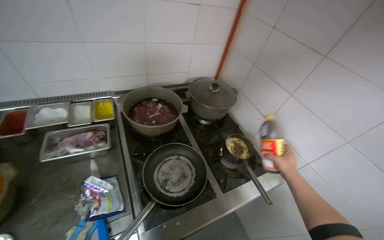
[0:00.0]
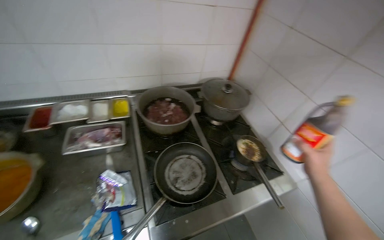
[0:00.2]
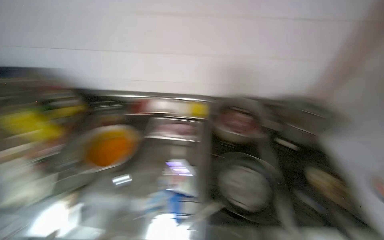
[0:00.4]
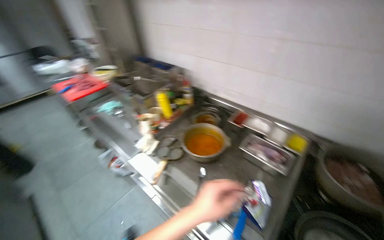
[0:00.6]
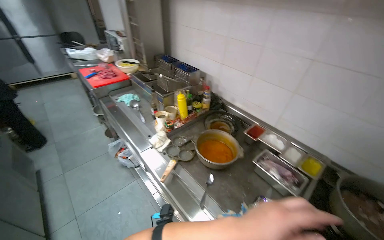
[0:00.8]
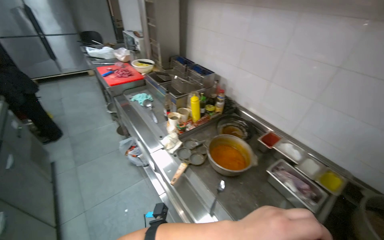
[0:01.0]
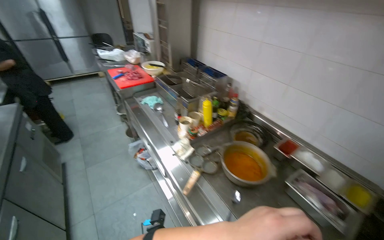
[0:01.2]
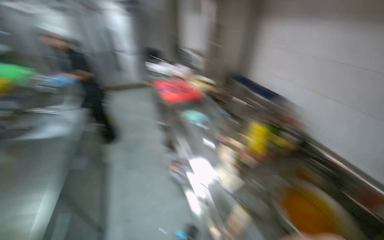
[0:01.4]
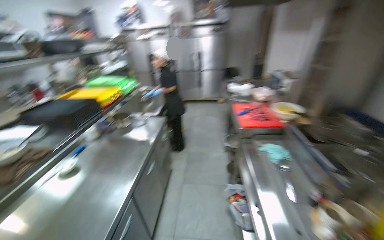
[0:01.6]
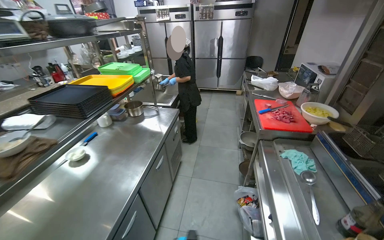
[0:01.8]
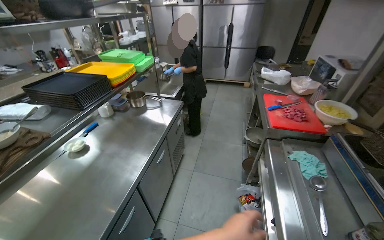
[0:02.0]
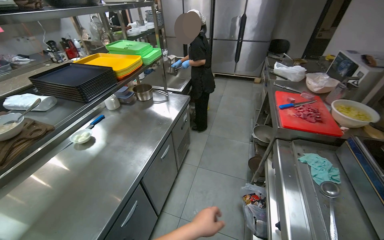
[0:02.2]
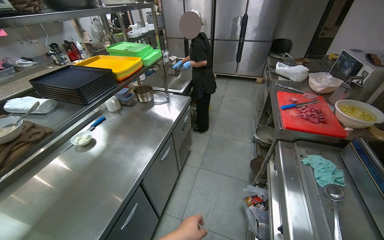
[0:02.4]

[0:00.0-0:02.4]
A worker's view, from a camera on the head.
Job: cooking food.
The whole recording: Adding ingredients to pot. The worker adds various ingredients and liquid from bottles into a small pot on the stove.
0:00.0 to 0:01.2: The wearer looks roughly 80 degrees further to the left.
0:01.2 to 0:02.4: The wearer moves some 60 cm. The head rotates approximately 50 degrees to the left.

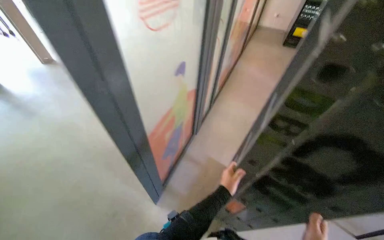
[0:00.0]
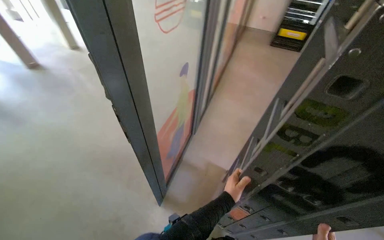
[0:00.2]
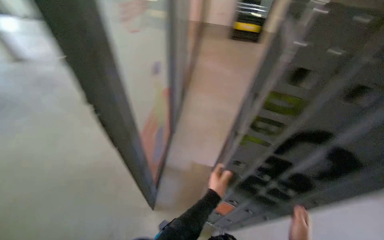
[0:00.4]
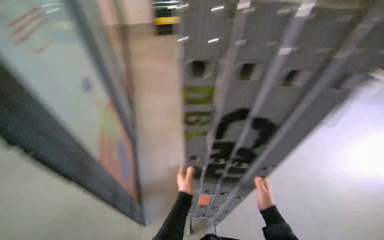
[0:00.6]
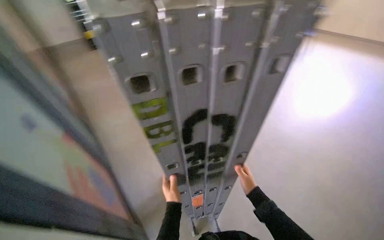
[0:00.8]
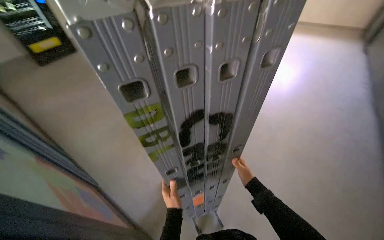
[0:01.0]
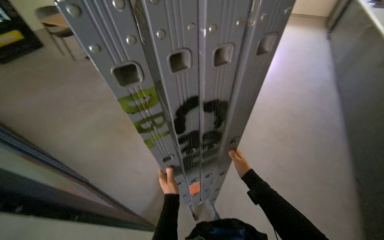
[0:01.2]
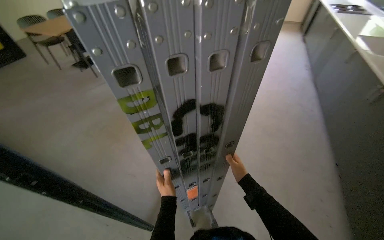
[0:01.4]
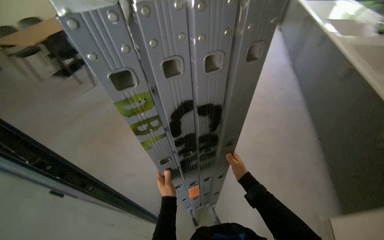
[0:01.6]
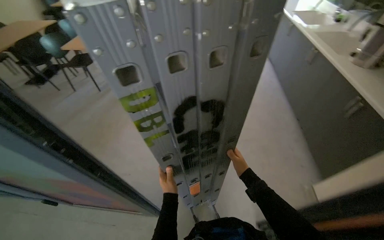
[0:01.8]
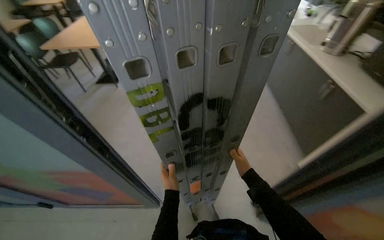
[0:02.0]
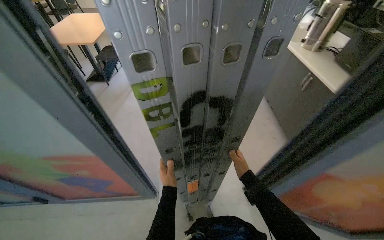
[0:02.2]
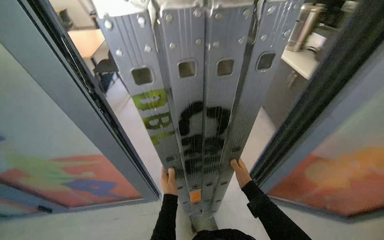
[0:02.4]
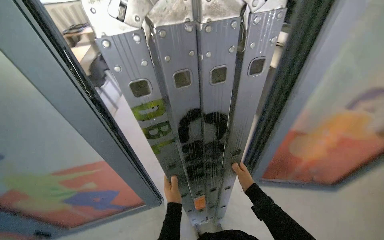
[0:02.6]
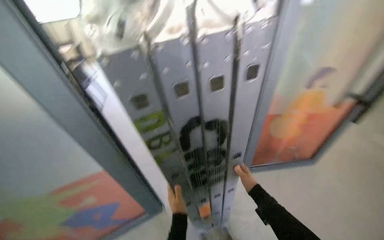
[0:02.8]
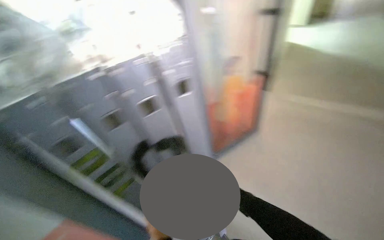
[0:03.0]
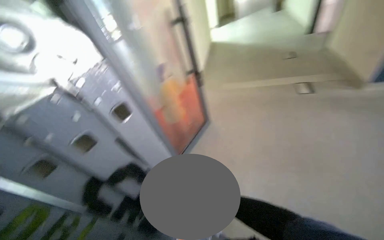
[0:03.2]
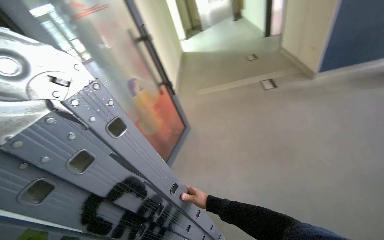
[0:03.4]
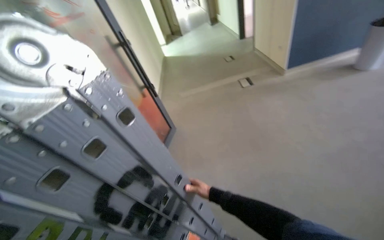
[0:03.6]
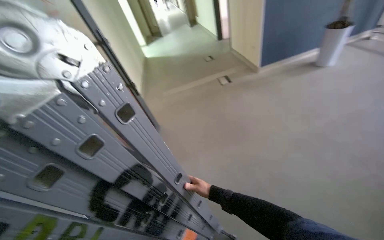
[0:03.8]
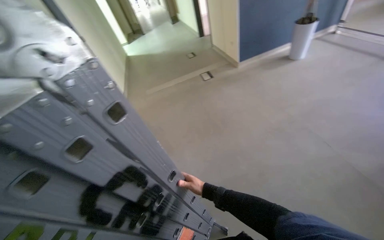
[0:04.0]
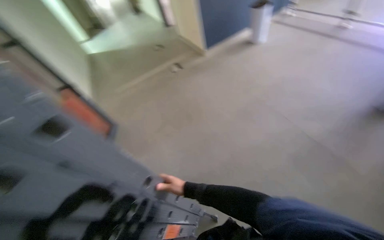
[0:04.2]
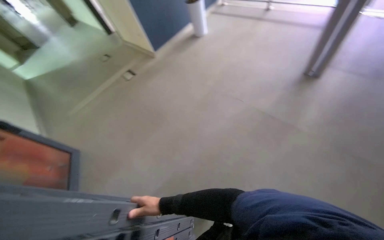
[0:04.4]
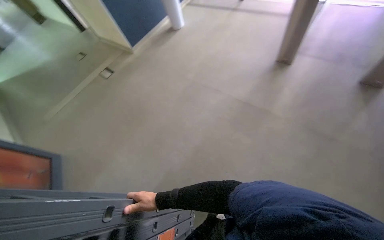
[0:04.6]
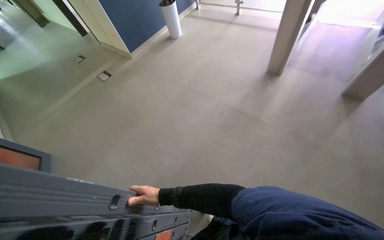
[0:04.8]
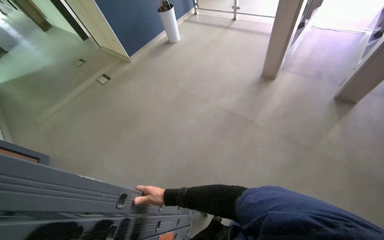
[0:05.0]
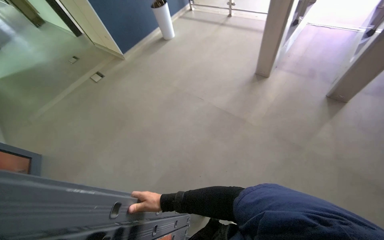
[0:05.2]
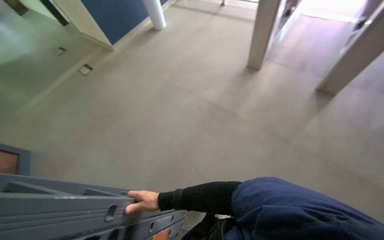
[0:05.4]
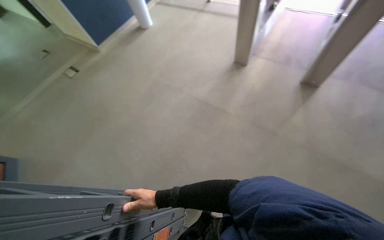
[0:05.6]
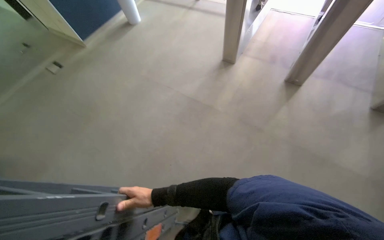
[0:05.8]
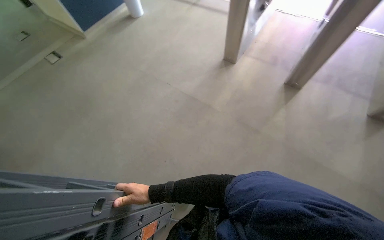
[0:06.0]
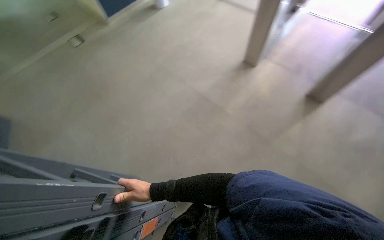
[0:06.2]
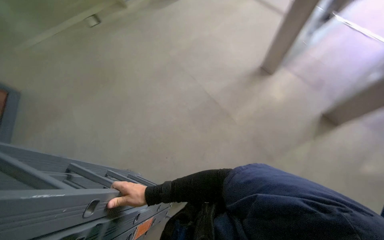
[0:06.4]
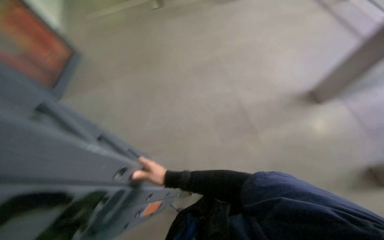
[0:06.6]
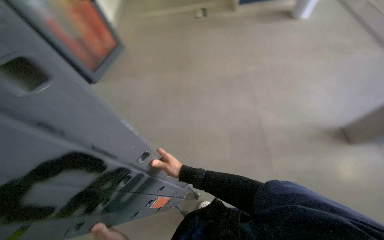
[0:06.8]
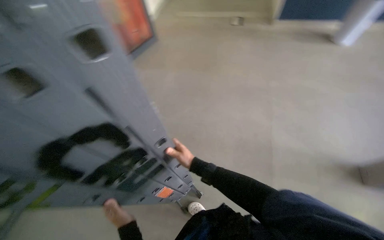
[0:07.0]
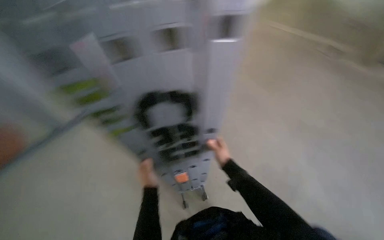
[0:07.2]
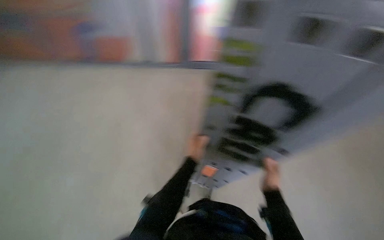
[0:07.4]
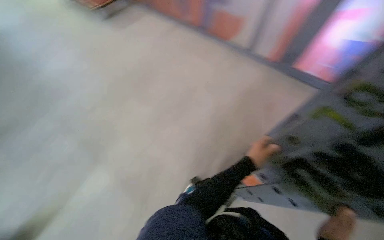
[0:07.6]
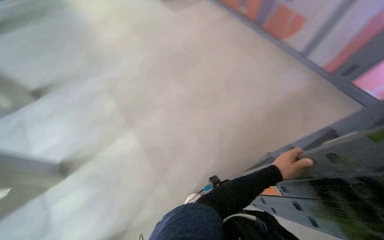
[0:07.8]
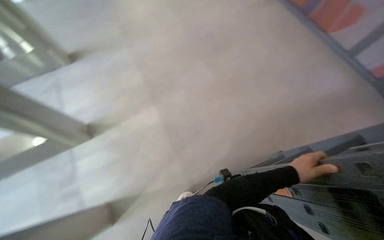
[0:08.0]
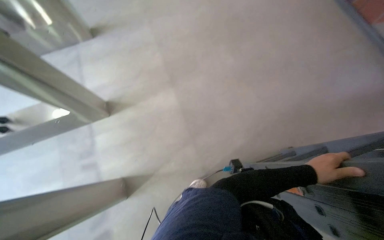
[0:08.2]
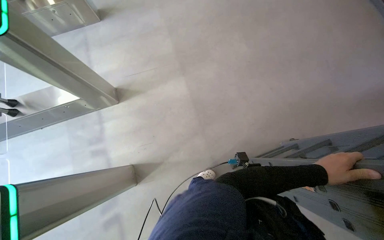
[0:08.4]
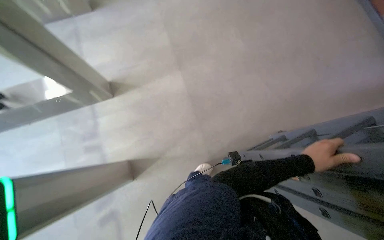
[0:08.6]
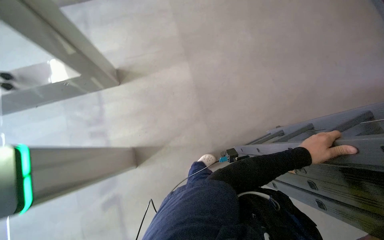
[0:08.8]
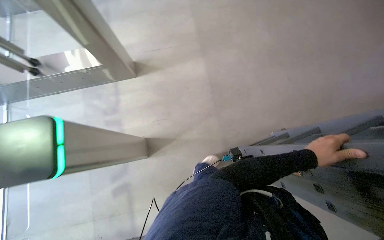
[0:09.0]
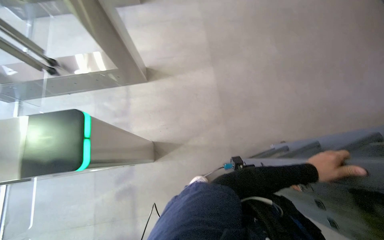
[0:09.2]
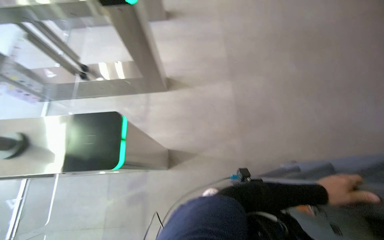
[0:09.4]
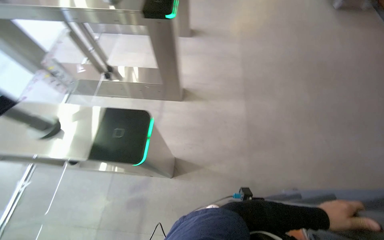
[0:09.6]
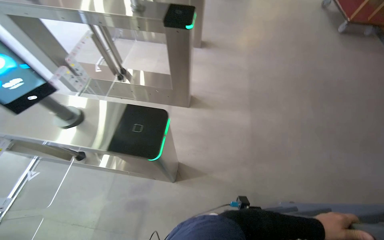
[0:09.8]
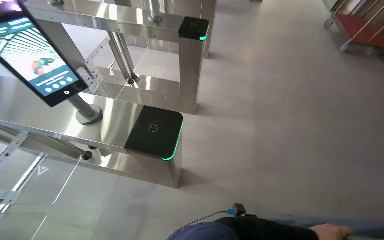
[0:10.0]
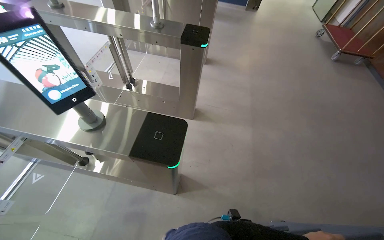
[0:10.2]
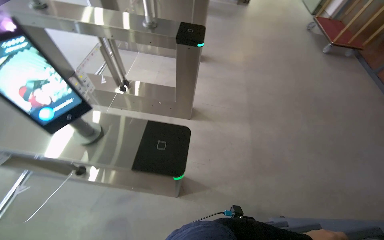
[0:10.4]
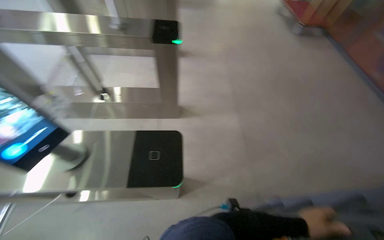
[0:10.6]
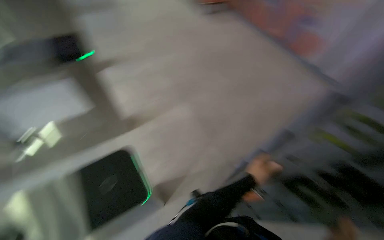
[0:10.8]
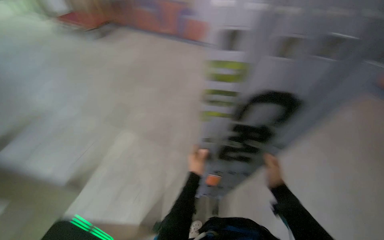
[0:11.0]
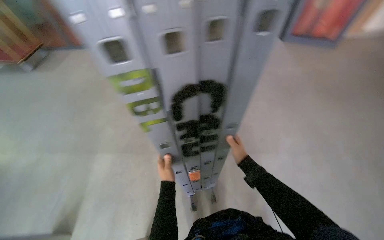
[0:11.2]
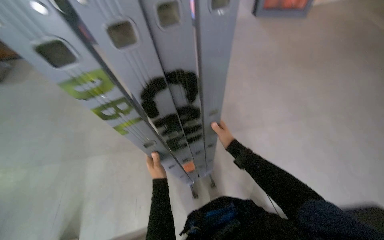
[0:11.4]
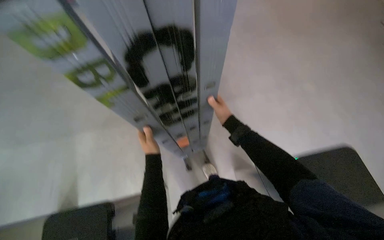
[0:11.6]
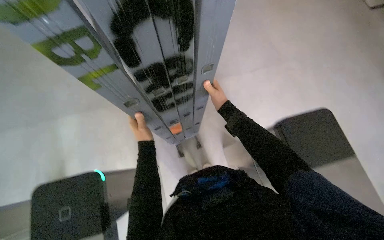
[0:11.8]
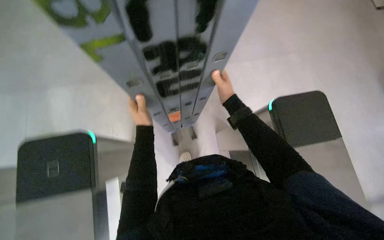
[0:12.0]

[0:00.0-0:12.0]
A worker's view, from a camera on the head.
Job: organizing items.
The whole recording: Carrying a folded ladder. The worker carries a folded ladder through the building.
0:00.0 to 0:01.6: The wearer looks about 50 degrees further to the right.
0:01.6 to 0:03.0: The left hand goes roughly 10 cm nearer to the camera.
0:03.0 to 0:04.4: The head turns to the right by some 85 degrees.
0:04.4 to 0:06.0: The view pans to the right by roughly 20 degrees.
0:06.0 to 0:07.6: The head rotates approximately 145 degrees to the left.
0:07.6 to 0:09.0: The head turns to the left by approximately 45 degrees. The view tilts some 25 degrees downward.
0:09.0 to 0:10.4: The view tips upward by approximately 15 degrees.
0:10.4 to 0:12.0: The head rotates some 65 degrees to the right. The wearer looks roughly 30 degrees further downward.

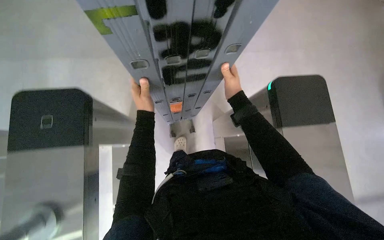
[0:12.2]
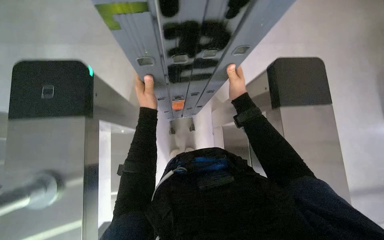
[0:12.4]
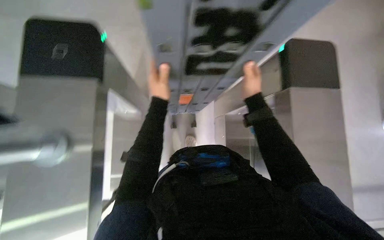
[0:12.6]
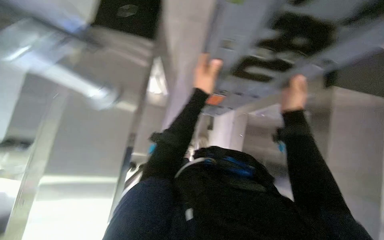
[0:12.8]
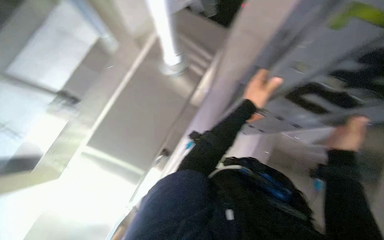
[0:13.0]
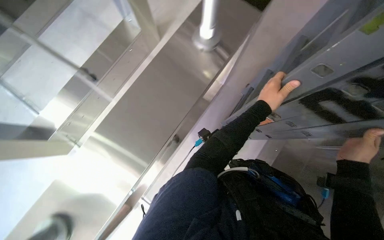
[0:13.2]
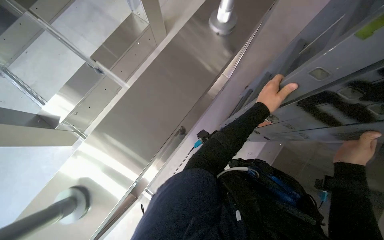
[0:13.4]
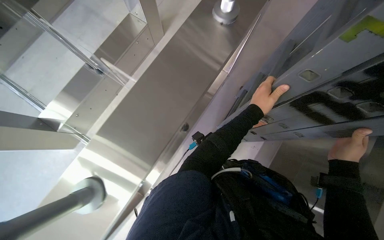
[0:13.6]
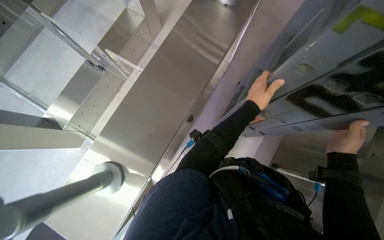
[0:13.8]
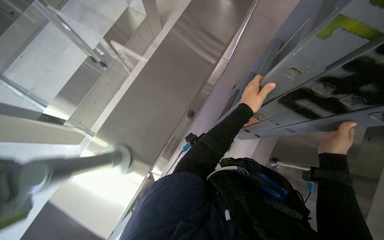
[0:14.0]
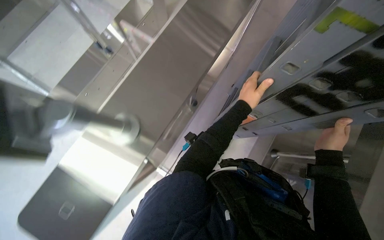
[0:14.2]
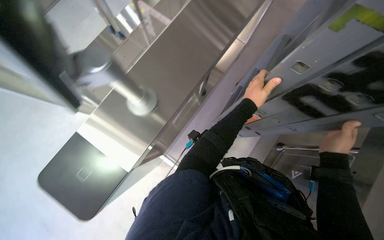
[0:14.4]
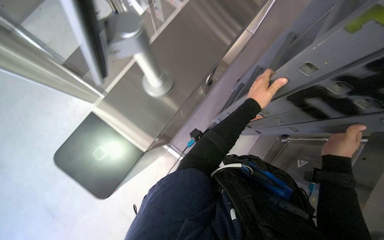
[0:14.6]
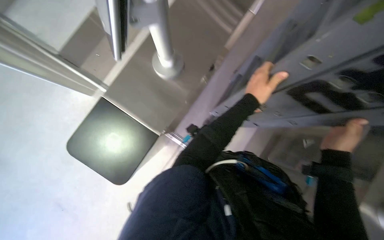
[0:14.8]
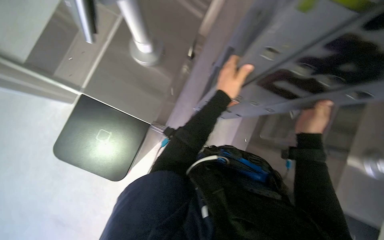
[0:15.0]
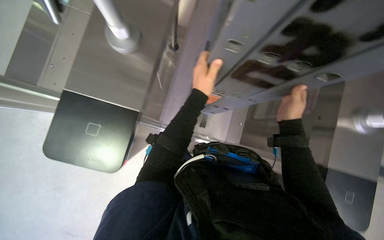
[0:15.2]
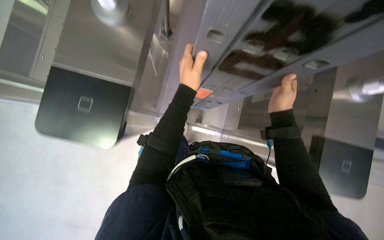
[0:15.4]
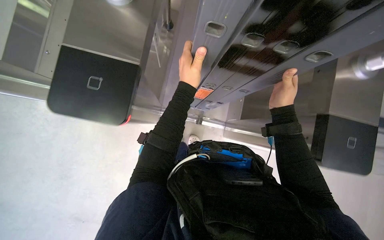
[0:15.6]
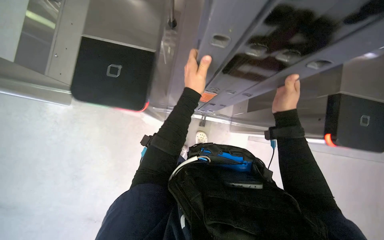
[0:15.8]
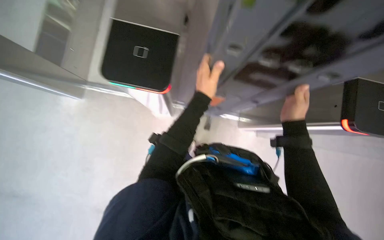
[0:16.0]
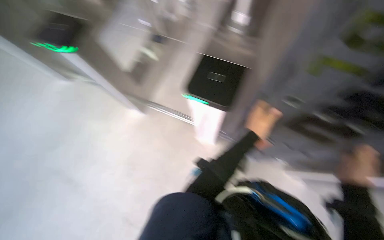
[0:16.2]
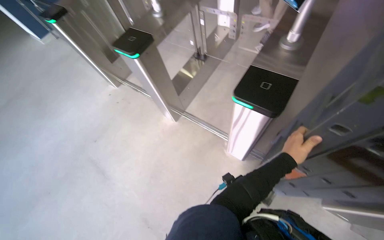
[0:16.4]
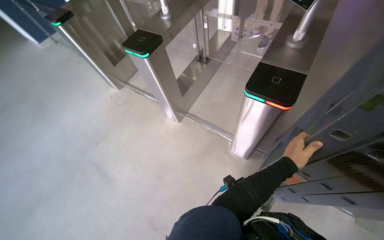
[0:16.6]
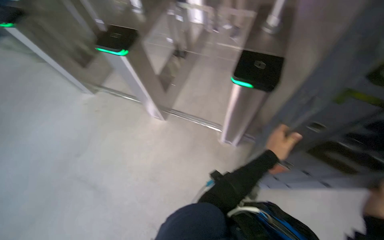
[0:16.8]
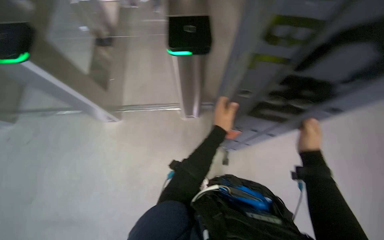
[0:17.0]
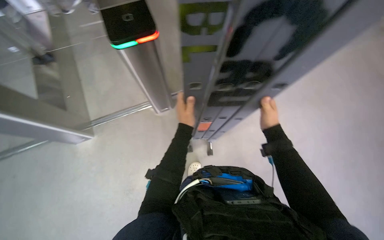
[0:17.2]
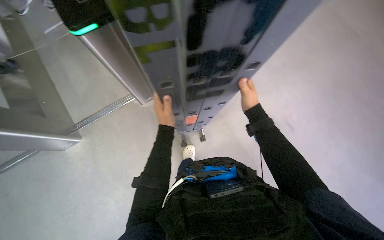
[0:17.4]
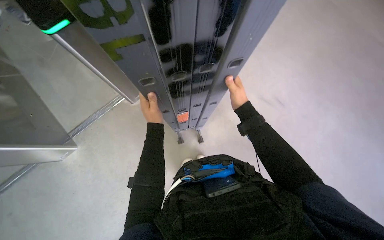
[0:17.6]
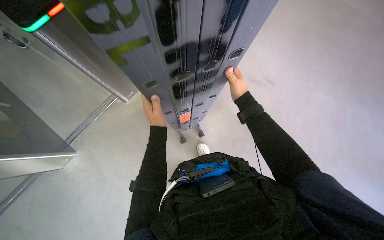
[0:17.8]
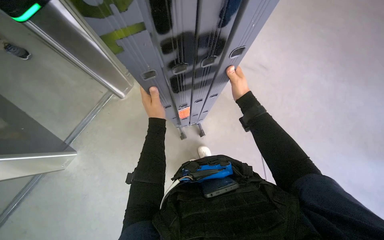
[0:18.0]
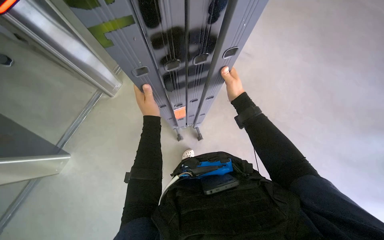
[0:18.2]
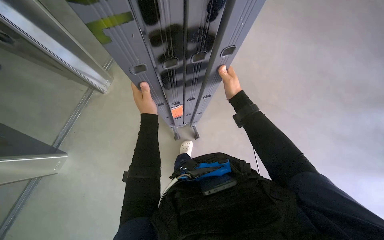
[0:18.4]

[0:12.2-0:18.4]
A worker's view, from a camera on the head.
Job: organizing items.
The whole recording: Carrying a folded ladder. The worker carries a folded ladder through the building.
0:12.2 to 0:13.8: The head rotates some 40 degrees to the left.
0:13.8 to 0:15.4: The view tips downward by about 10 degrees.
0:15.4 to 0:16.8: The left hand moves down the picture and to the right, roughly 20 cm.
0:16.8 to 0:18.4: The head rotates approximately 60 degrees to the right. The view tilts approximately 15 degrees downward.
